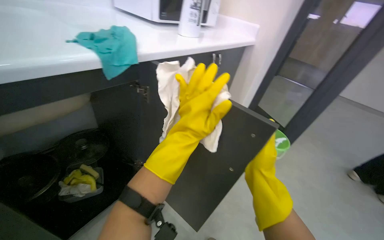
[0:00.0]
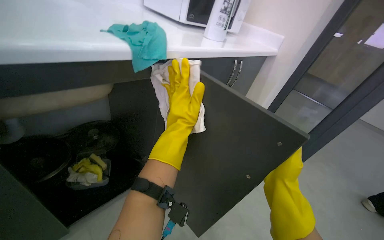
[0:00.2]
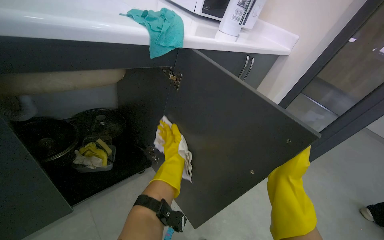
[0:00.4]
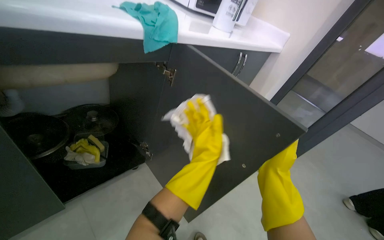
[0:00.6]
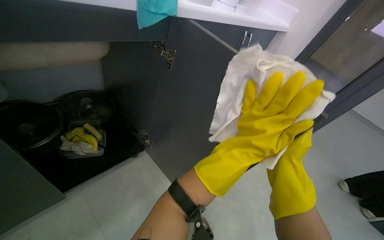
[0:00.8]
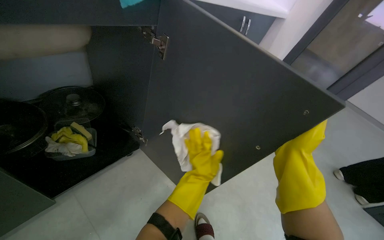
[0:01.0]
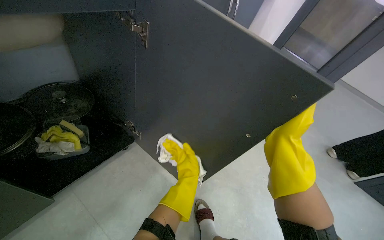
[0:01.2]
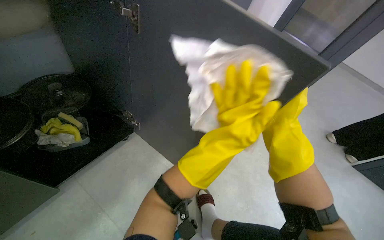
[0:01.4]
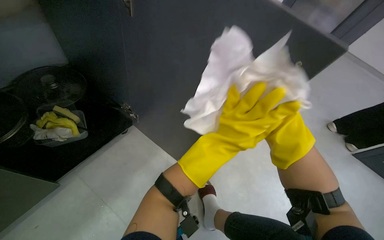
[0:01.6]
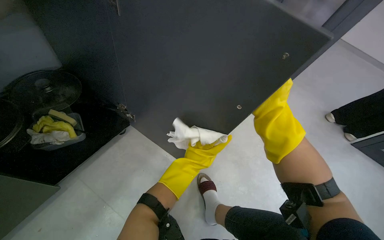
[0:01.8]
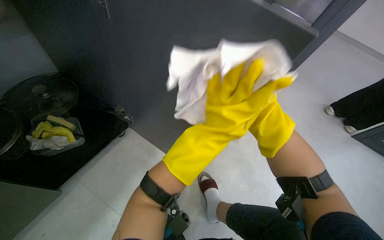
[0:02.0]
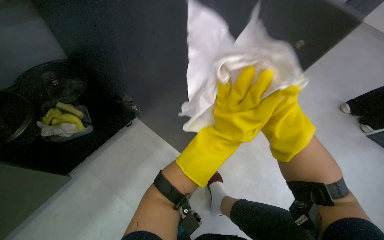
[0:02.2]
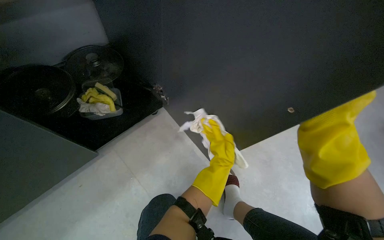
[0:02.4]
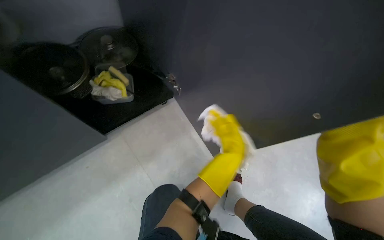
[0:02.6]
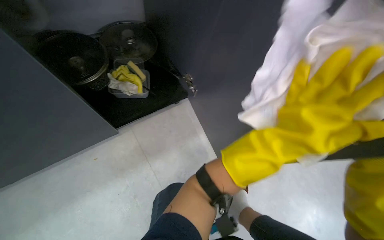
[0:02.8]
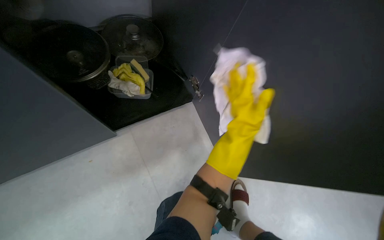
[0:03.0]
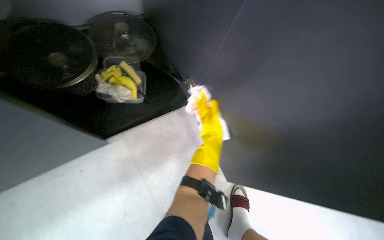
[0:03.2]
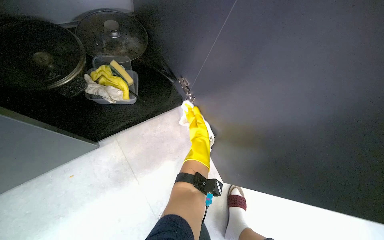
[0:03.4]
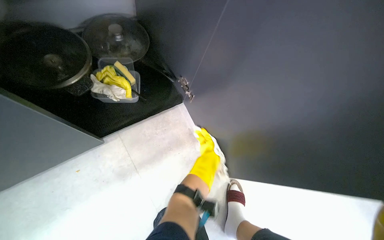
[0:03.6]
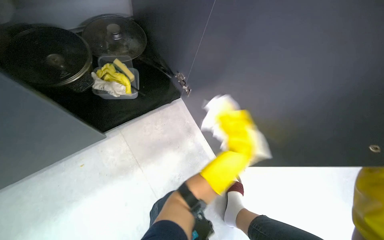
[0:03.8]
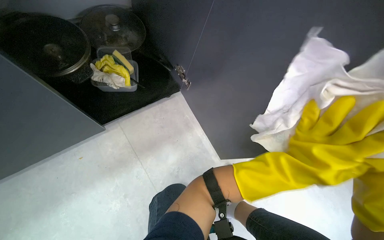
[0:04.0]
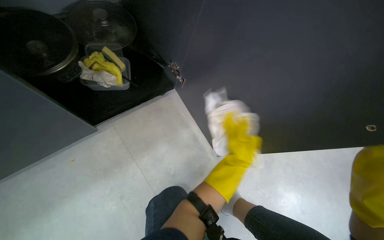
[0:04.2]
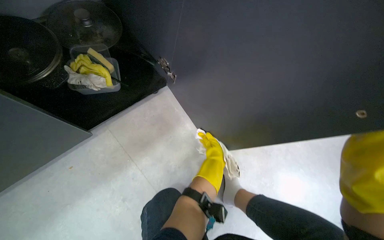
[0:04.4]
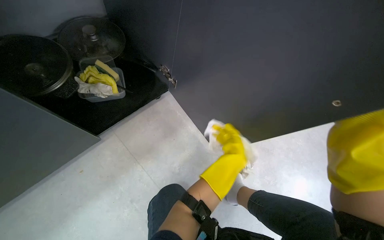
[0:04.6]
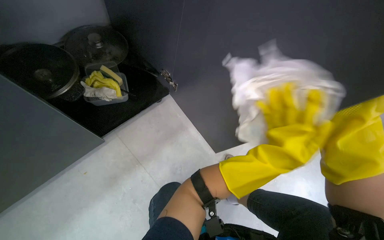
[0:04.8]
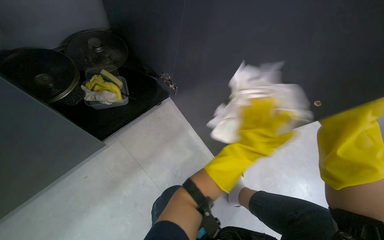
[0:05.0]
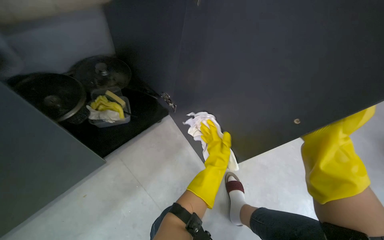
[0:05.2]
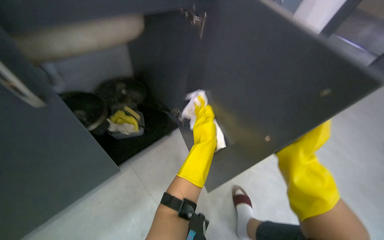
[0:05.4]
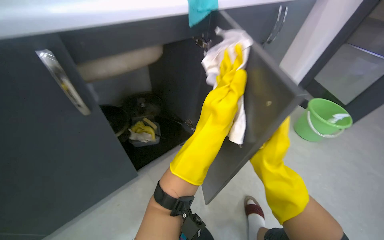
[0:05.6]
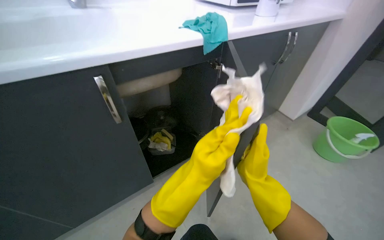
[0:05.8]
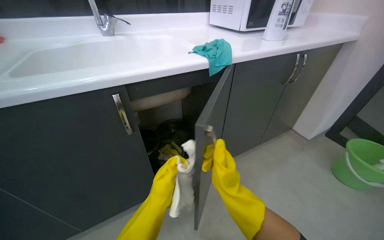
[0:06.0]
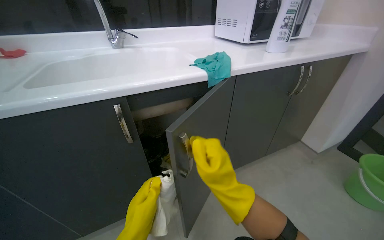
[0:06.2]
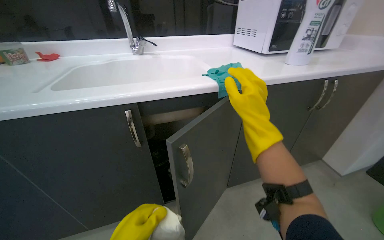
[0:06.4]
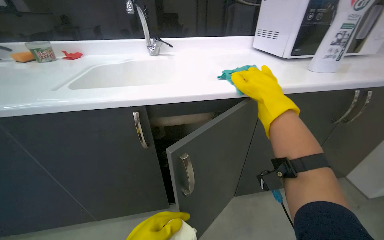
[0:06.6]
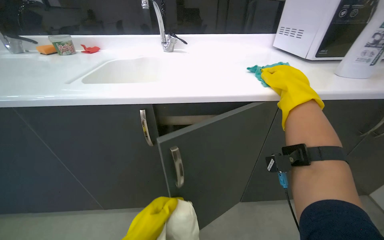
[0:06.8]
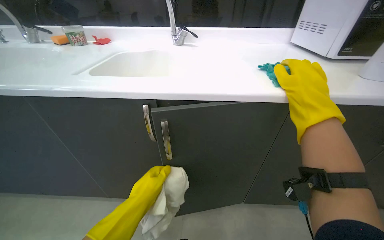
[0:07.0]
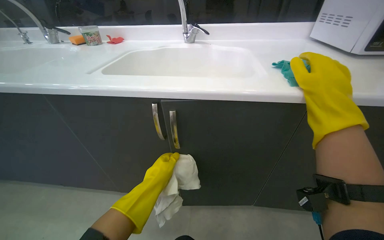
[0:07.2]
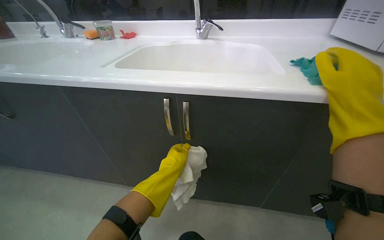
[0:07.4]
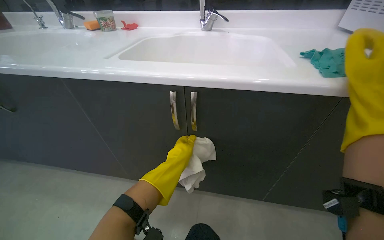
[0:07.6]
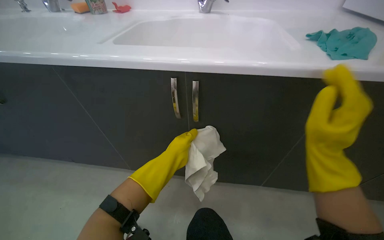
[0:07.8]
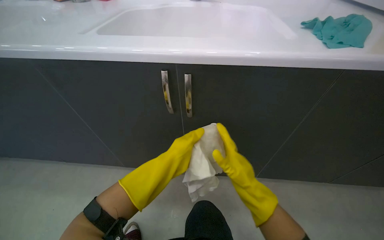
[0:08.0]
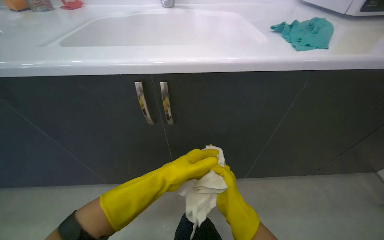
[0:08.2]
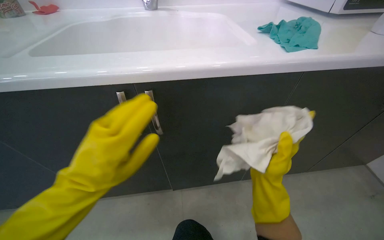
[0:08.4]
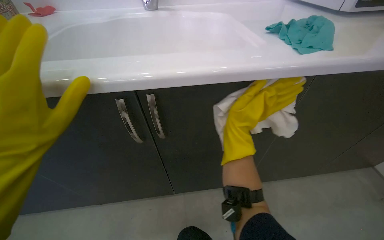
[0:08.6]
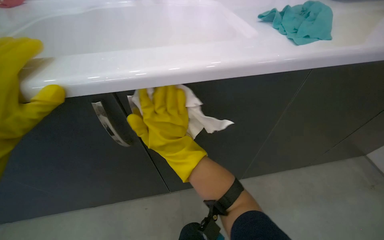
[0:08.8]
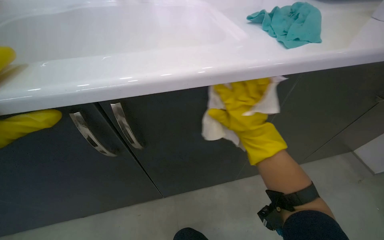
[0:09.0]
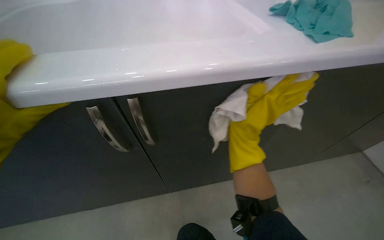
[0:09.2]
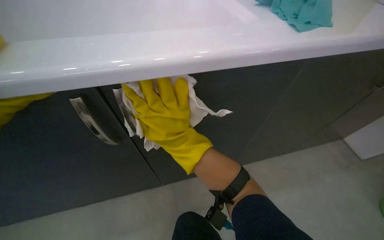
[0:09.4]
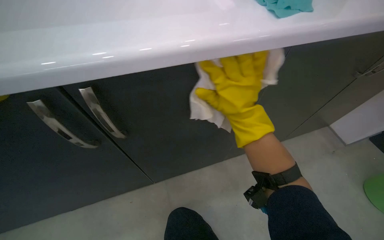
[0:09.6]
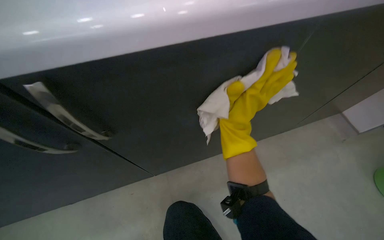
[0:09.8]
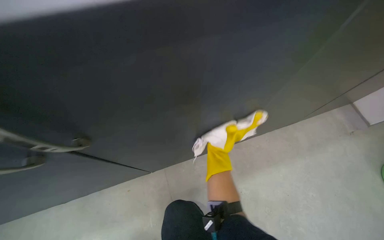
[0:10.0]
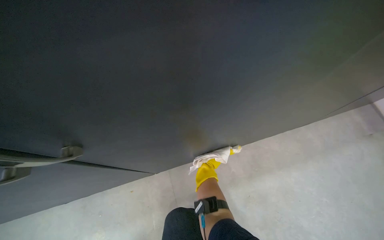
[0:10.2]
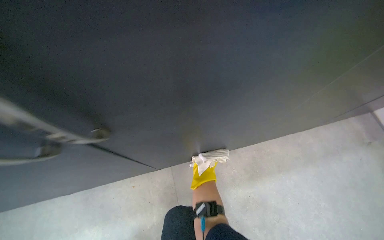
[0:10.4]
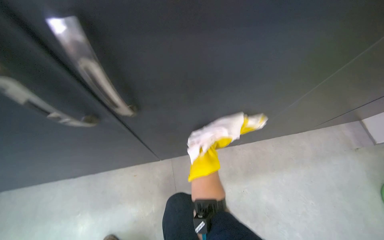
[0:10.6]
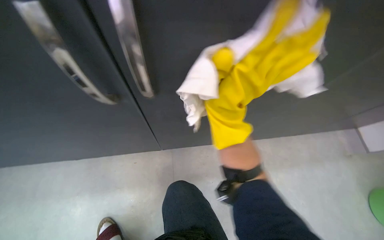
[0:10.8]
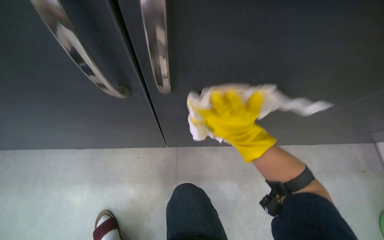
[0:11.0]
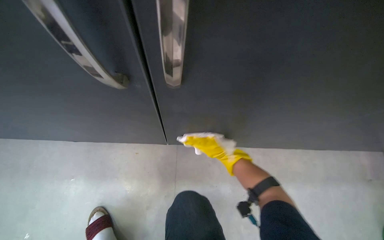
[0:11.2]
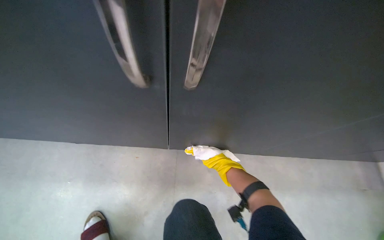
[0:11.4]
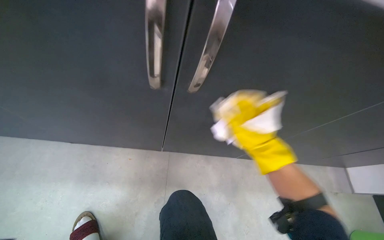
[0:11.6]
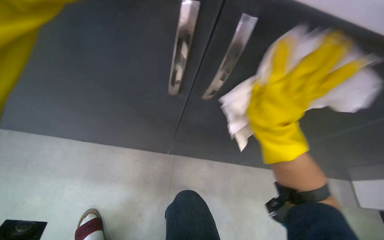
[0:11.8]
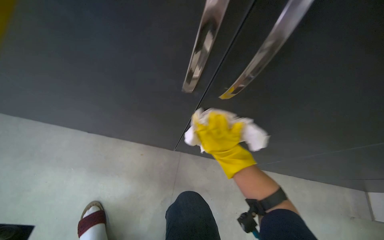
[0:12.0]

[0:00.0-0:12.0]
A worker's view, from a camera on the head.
Job: cleaning kitchen.
The whole recording: Cleaning kitchen cabinets. The worker cleans the kitchen cabinets, including the exterior, interior, and items inside, using a cleaning cloth.
0.0 to 1.6 s: The view tilts about 20 degrees downward. The right hand goes about 10 cm to the right.
1.6 to 3.0 s: The head turns to the left by about 25 degrees.
3.0 to 4.4 s: The left hand swings left and right, some 25 cm each way, with 2 reversals.
4.4 to 6.0 s: The camera is aimed some 20 degrees further to the left. The wearer looks some 30 degrees further upward.
6.0 to 7.6 s: The head turns to the left by some 40 degrees.
7.6 to 9.0 s: The head turns to the right by approximately 25 degrees.
9.0 to 10.4 s: The view tilts approximately 25 degrees downward. The right hand moves down the picture, to the right and farther from the camera, roughly 35 cm.
10.4 to 12.0 s: The scene turns roughly 30 degrees clockwise in the picture. The right hand swings nearer and farther, approximately 25 cm each way, with 2 reversals.

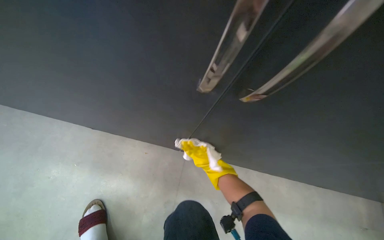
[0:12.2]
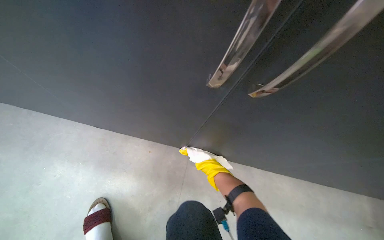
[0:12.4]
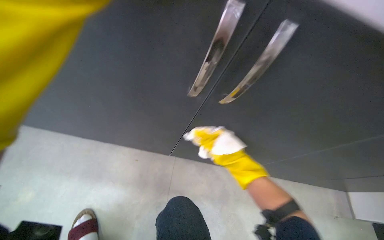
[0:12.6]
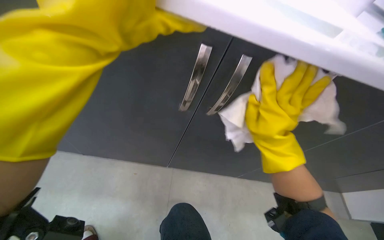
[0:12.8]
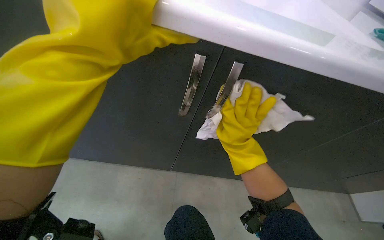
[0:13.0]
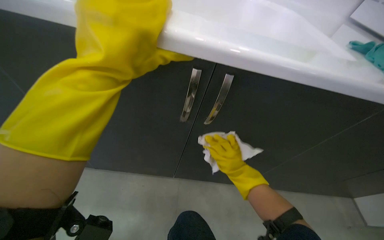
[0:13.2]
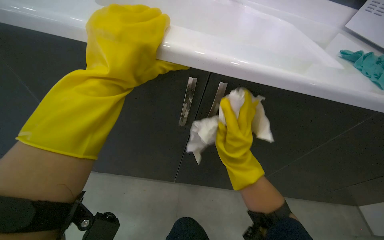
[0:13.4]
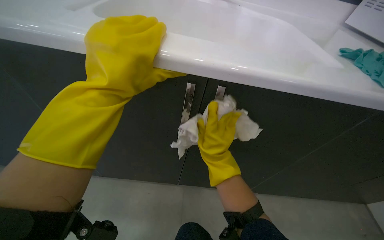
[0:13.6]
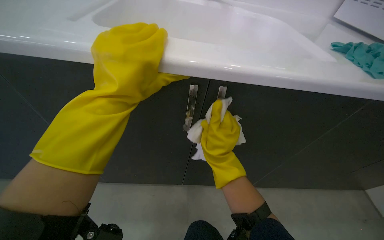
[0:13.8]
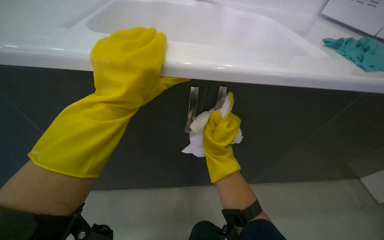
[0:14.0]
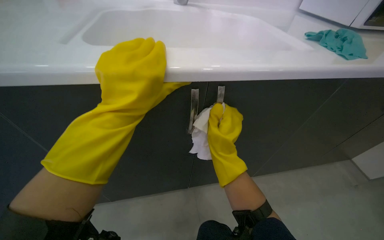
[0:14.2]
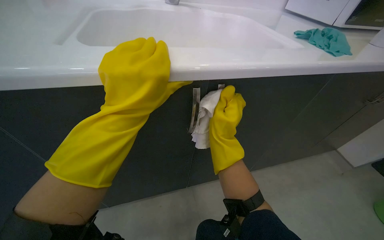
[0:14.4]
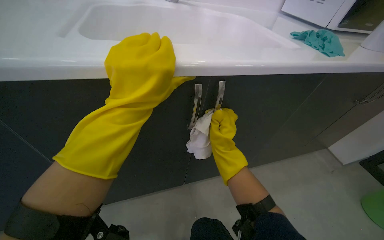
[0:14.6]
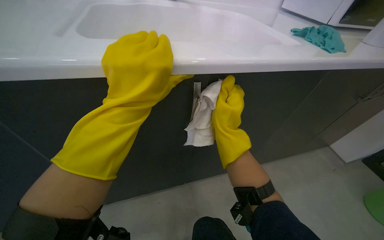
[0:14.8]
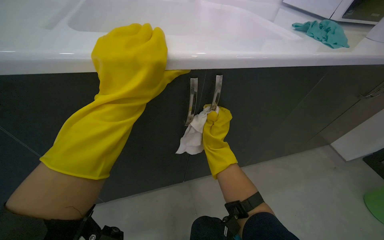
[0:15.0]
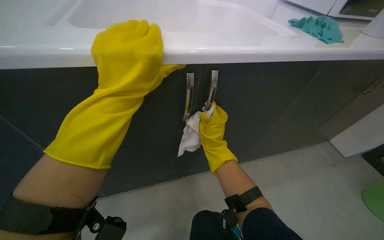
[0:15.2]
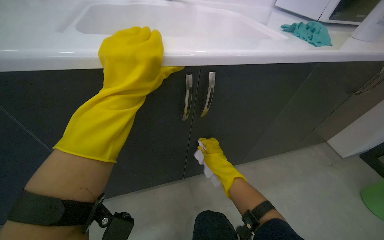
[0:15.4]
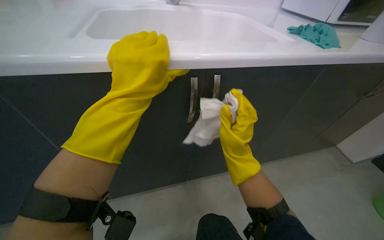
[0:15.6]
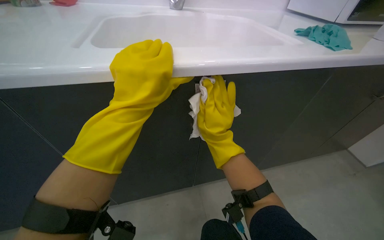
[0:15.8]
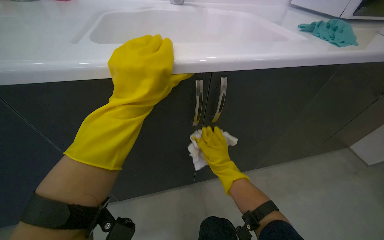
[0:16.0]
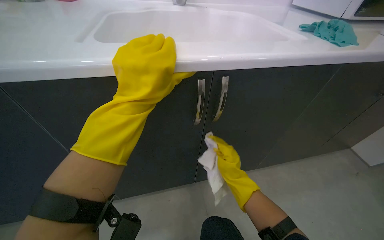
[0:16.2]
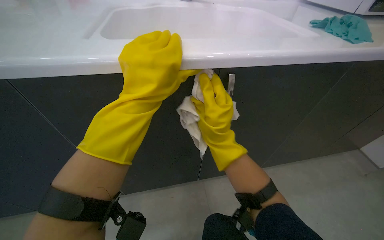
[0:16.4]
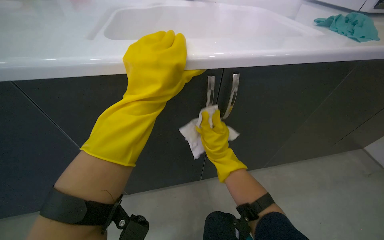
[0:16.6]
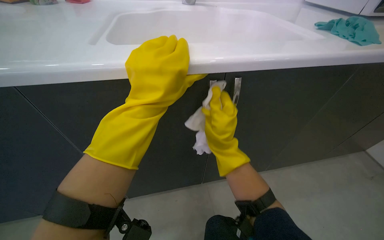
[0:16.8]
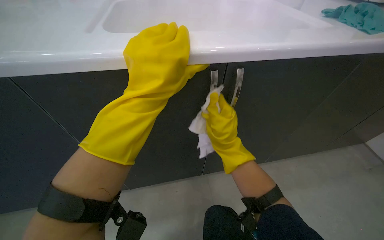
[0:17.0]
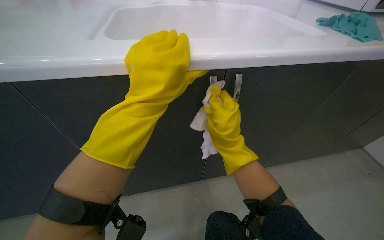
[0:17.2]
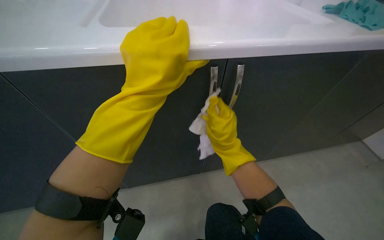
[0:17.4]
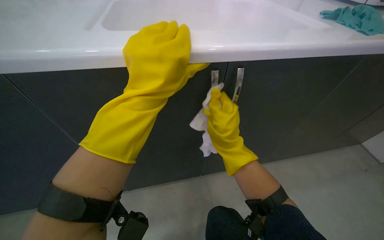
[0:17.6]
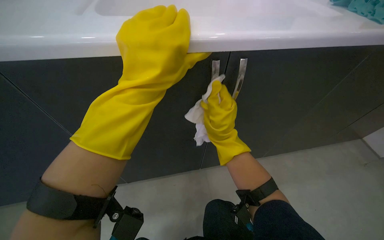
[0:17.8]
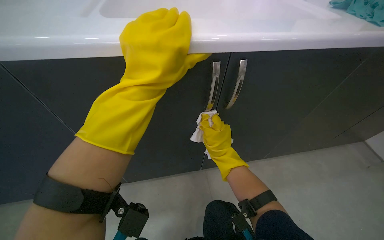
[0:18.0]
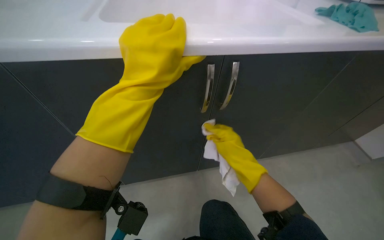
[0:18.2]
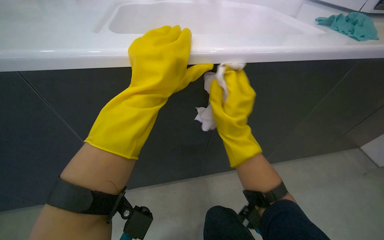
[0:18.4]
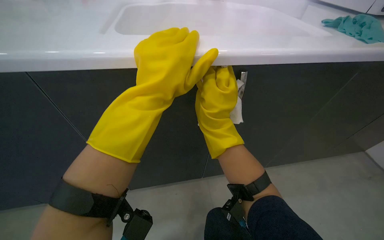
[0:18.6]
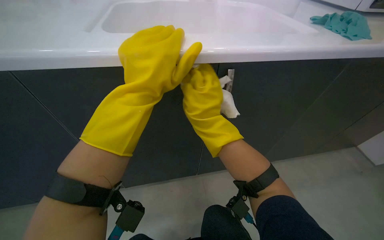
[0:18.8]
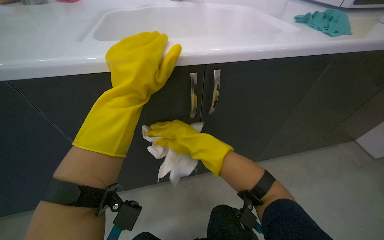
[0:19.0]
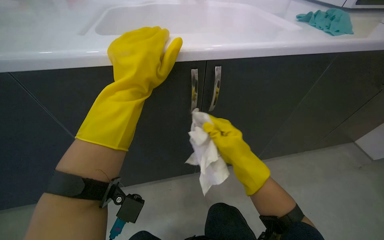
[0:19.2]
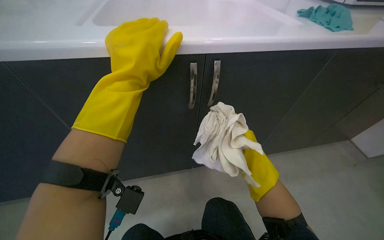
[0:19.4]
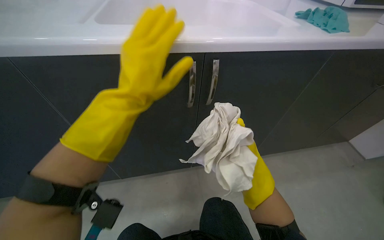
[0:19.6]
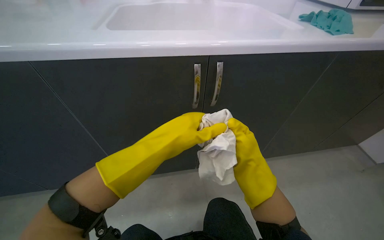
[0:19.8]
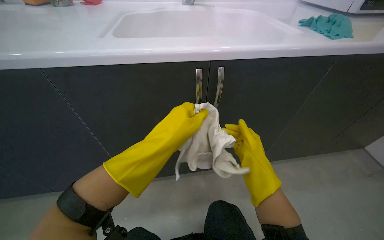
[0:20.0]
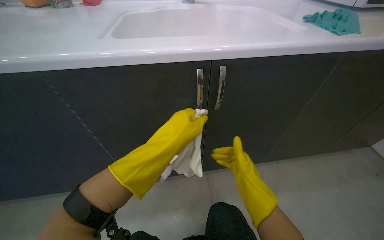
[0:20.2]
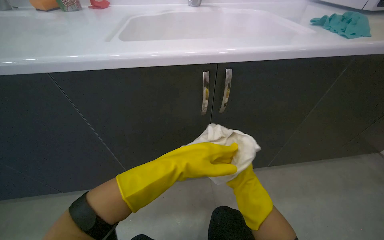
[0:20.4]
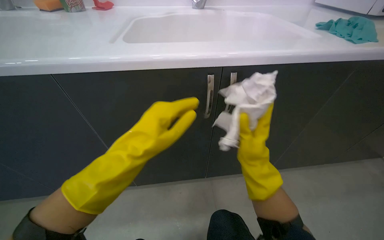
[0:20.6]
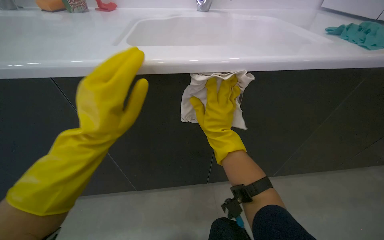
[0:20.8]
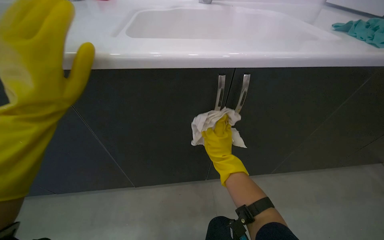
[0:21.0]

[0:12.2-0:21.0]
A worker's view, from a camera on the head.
Job: cleaning kitchen.
The whole recording: Cleaning kitchen cabinets. The worker cleans the kitchen cabinets, including the exterior, interior, and items inside, using a cleaning cloth.
12.2 to 13.6 s: The camera pitches upward, by approximately 10 degrees. The right hand moves nearer and farther over approximately 35 cm, changing direction 3 times.
13.6 to 15.2 s: The head turns to the right by about 20 degrees.
15.2 to 16.6 s: The right hand goes nearer and farther, about 15 cm each way, reversing 3 times.
16.6 to 18.0 s: The hands work in one place, with small movements.
18.0 to 19.6 s: The right hand moves to the right, nearer to the camera and down the picture, roughly 25 cm.
19.6 to 21.0 s: The left hand shifts approximately 20 cm to the left; the right hand moves nearer and farther over roughly 25 cm, changing direction 2 times.
